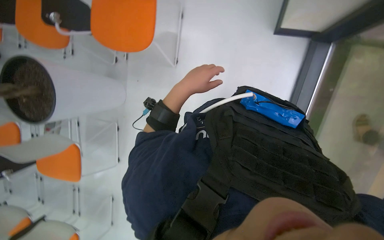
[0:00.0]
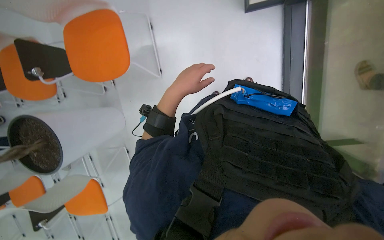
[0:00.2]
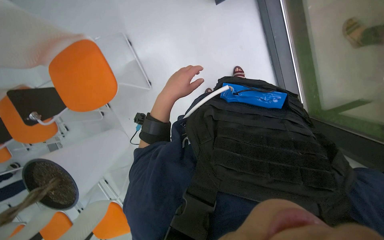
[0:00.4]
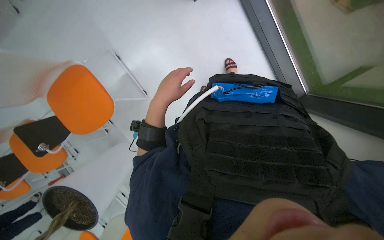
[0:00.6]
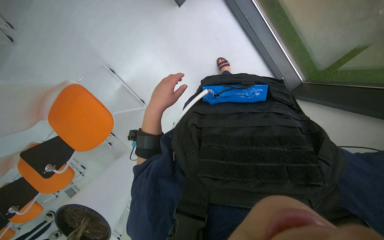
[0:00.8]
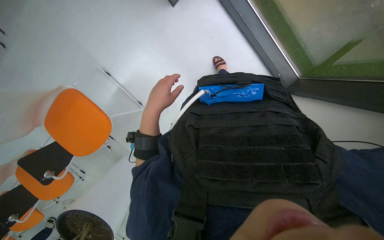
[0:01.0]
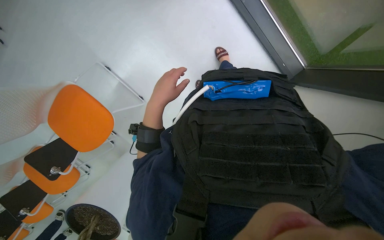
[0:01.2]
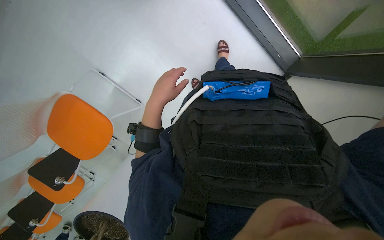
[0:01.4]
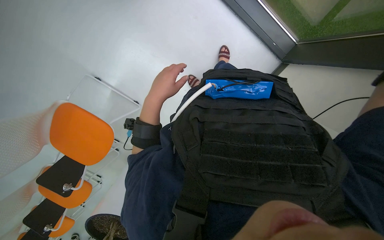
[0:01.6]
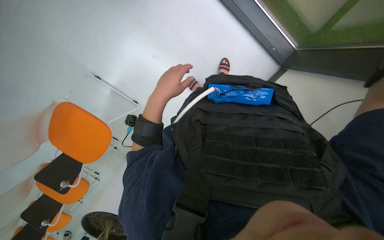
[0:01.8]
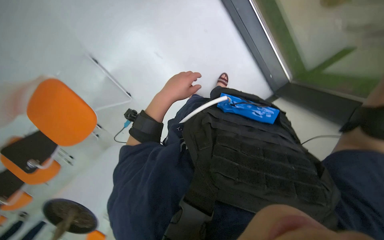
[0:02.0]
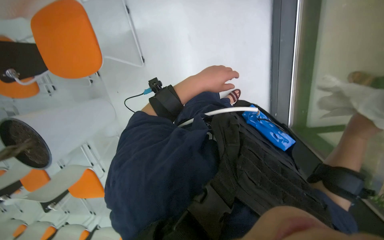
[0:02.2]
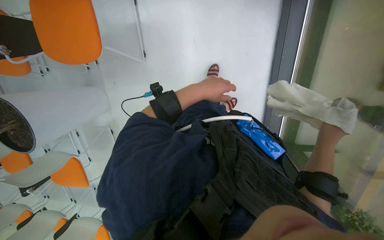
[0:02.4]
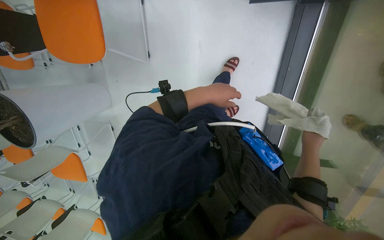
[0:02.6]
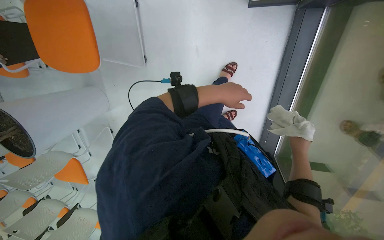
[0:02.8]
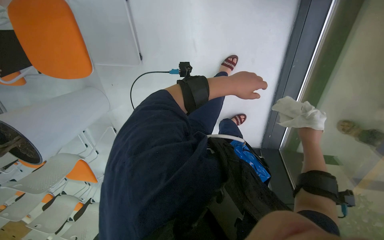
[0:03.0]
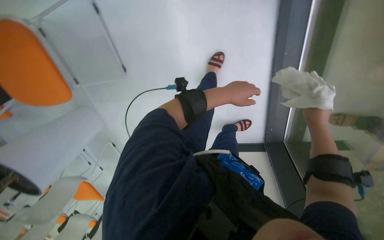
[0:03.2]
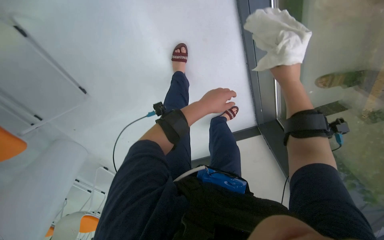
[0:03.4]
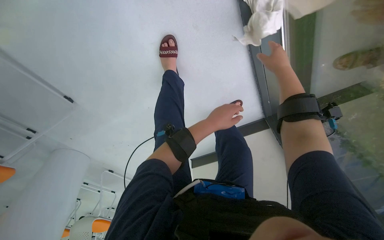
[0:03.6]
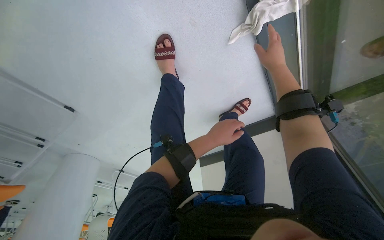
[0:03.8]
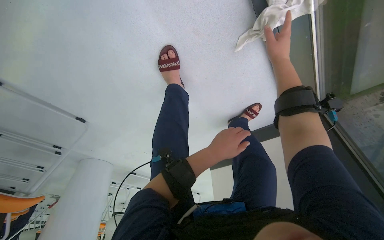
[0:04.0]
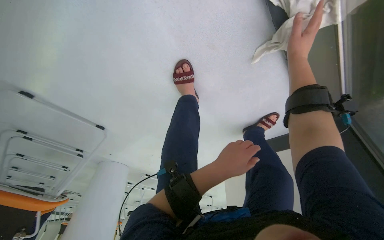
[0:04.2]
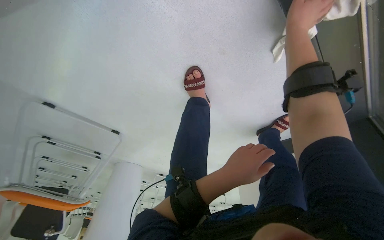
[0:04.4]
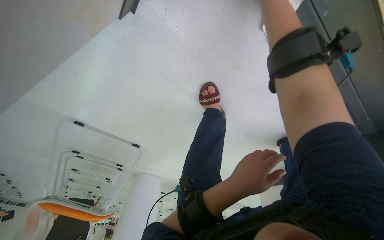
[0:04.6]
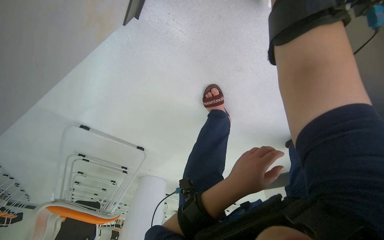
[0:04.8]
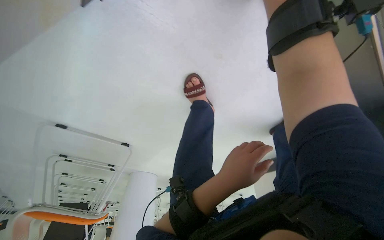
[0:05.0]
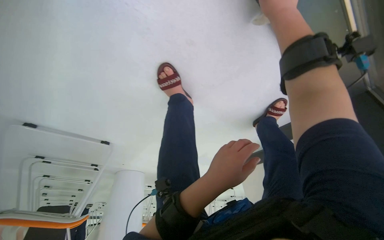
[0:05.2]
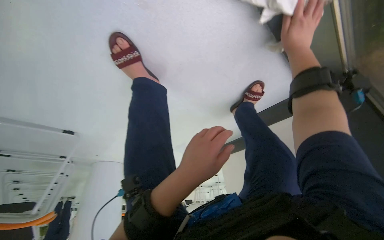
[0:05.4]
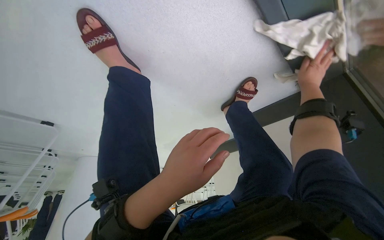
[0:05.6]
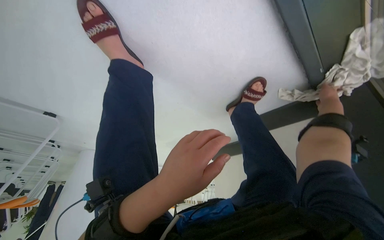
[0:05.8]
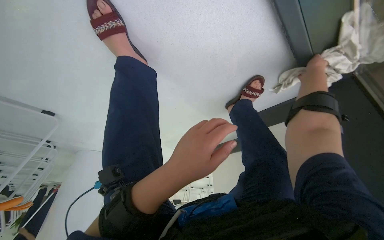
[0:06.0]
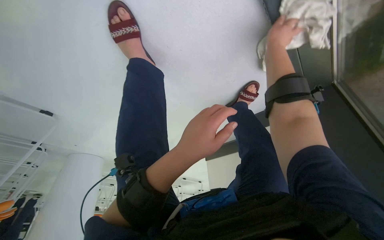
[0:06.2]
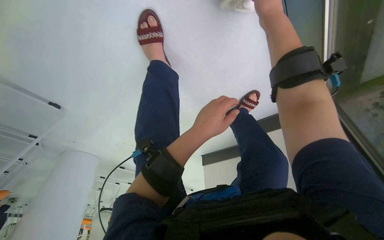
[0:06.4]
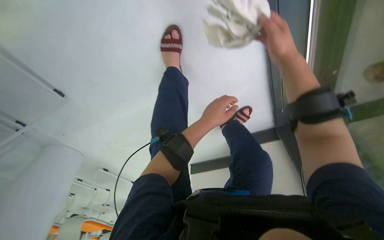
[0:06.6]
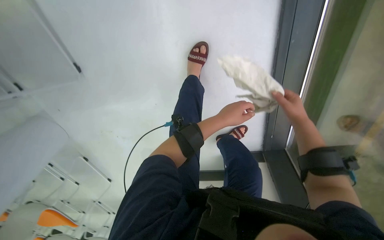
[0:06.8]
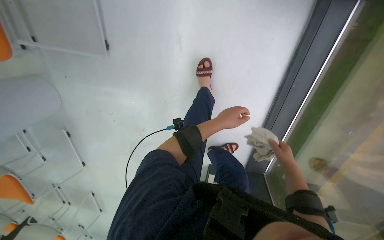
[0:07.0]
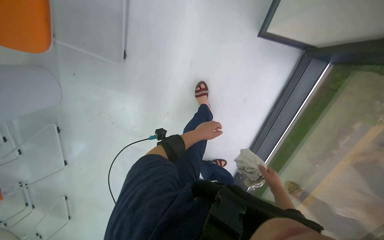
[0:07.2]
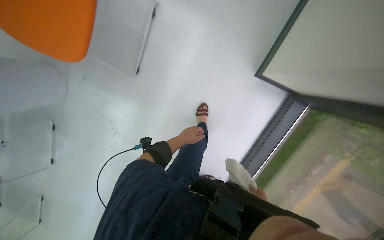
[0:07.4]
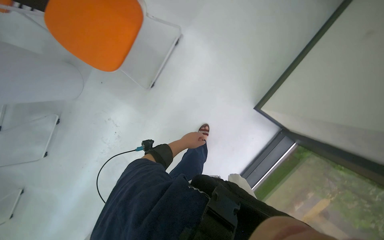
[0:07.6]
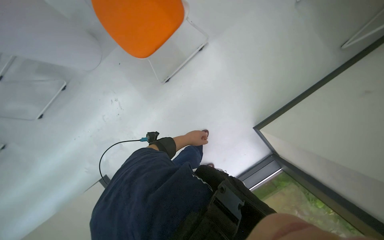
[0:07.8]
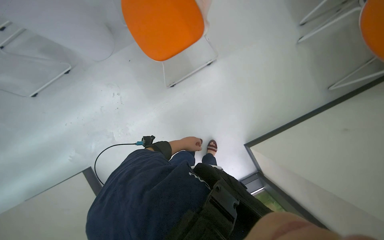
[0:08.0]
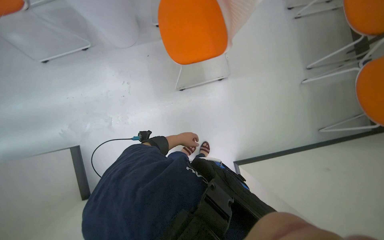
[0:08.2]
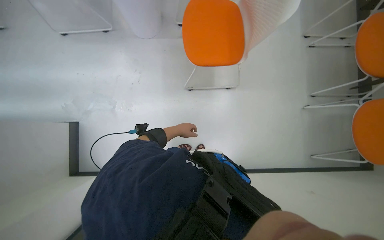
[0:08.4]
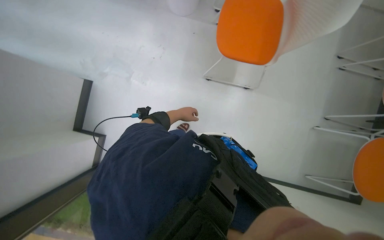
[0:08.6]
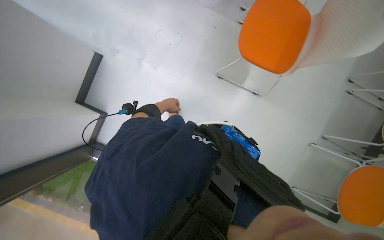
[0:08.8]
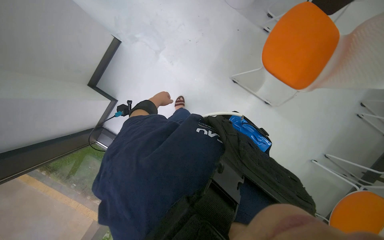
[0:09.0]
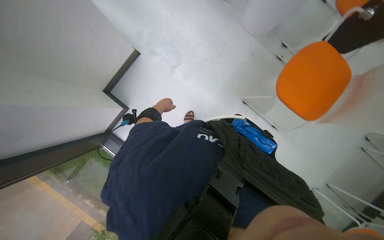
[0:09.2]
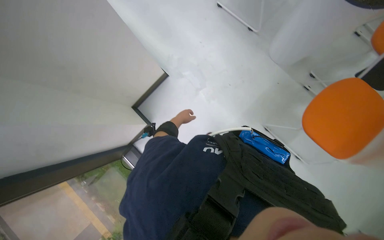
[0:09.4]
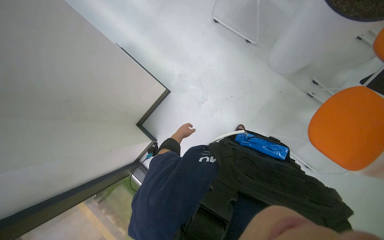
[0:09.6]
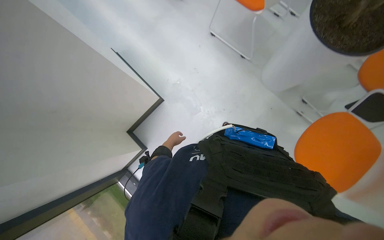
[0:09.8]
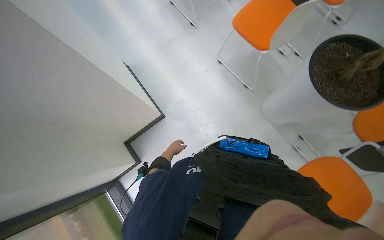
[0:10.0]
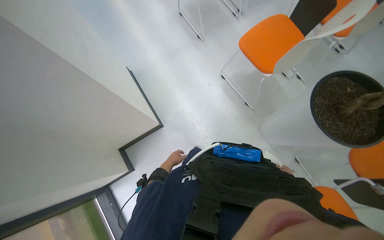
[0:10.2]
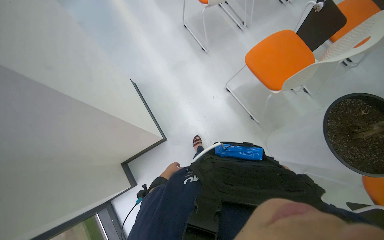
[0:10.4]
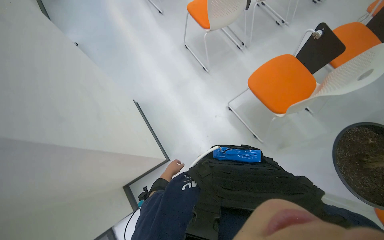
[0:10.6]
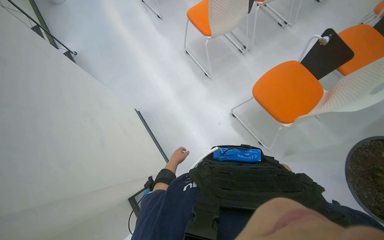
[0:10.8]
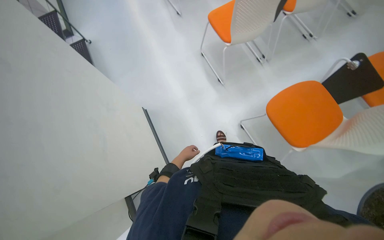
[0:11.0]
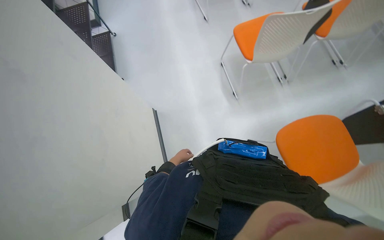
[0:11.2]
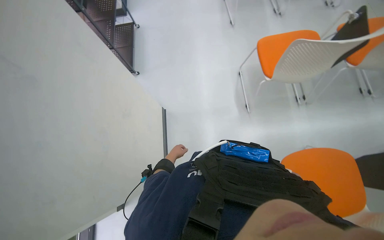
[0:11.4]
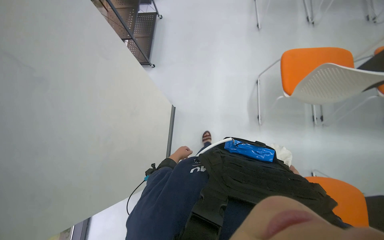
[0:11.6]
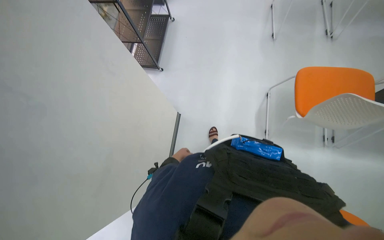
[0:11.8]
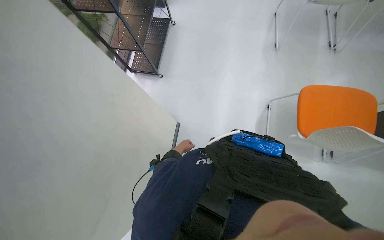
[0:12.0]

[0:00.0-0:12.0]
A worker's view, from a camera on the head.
Job: wiping surfaces.
The whole recording: Wiping window frame. The worker wipes the window frame with a white cloth.
0:00.0 to 0:01.6: The scene turns roughly 65 degrees counterclockwise in the picture.
0:01.6 to 0:03.0: The view pans to the right by about 15 degrees. Everything in view rotates some 50 degrees clockwise.
0:03.0 to 0:04.4: The view pans to the left by about 20 degrees. The right hand is displaced up the picture by about 50 cm.
0:04.4 to 0:06.0: The right hand moves to the right and farther from the camera, some 50 cm.
0:06.0 to 0:07.6: The camera travels approximately 80 cm. The camera sweeps to the right, by roughly 35 degrees. The view tilts some 35 degrees upward. Everything in view rotates approximately 55 degrees clockwise.
0:07.6 to 0:09.0: The camera travels about 40 cm. The scene turns approximately 90 degrees clockwise in the picture.
0:09.0 to 0:10.4: The camera is carried approximately 60 cm. The camera pitches upward, by about 20 degrees. The scene turns roughly 25 degrees clockwise in the picture.
0:10.4 to 0:12.0: The camera is carried roughly 80 cm. The head rotates some 45 degrees to the left.

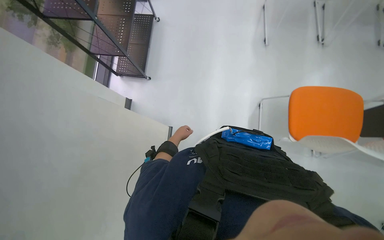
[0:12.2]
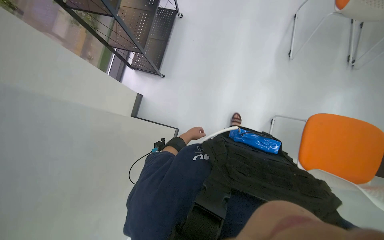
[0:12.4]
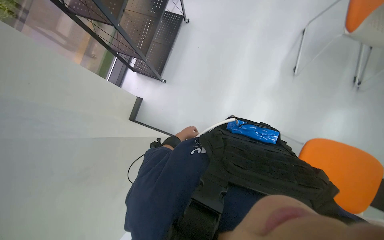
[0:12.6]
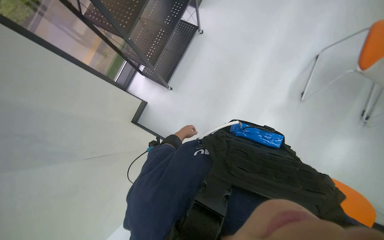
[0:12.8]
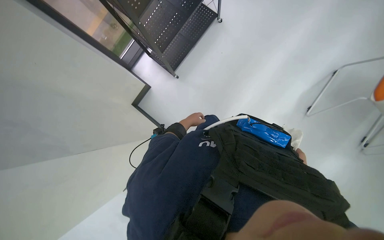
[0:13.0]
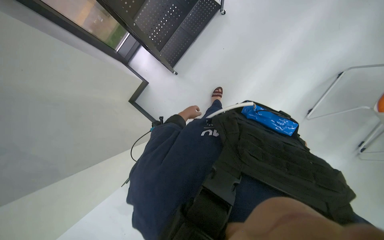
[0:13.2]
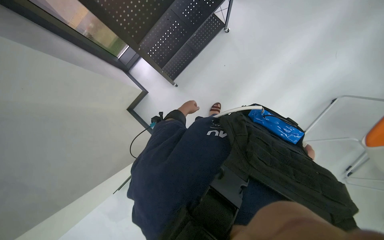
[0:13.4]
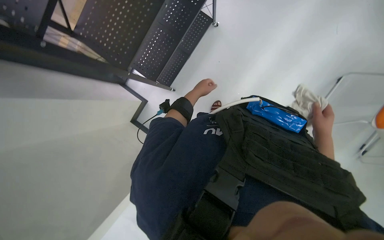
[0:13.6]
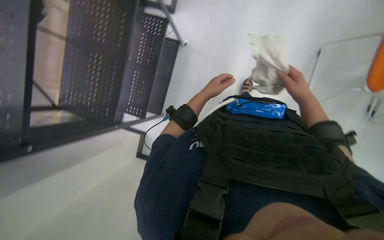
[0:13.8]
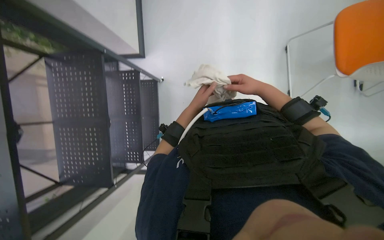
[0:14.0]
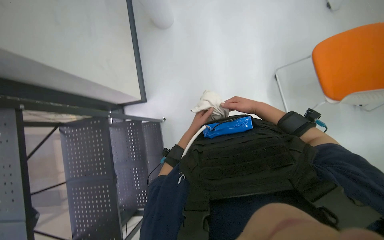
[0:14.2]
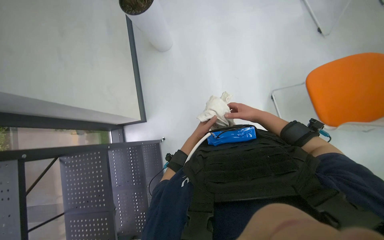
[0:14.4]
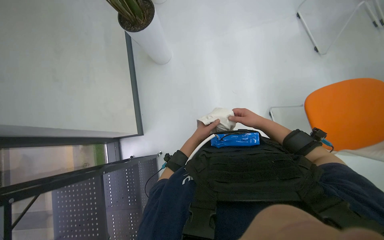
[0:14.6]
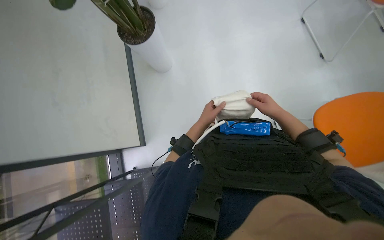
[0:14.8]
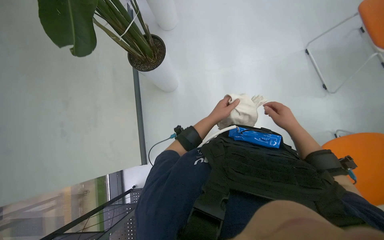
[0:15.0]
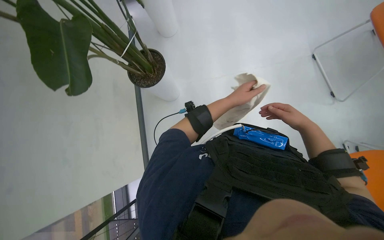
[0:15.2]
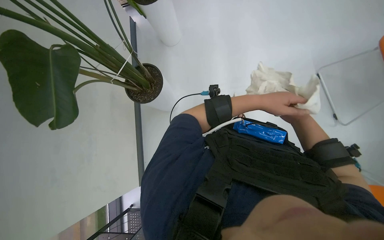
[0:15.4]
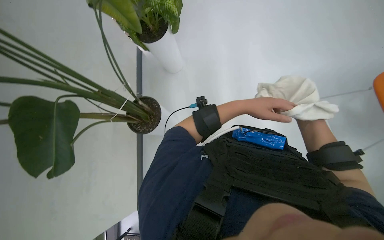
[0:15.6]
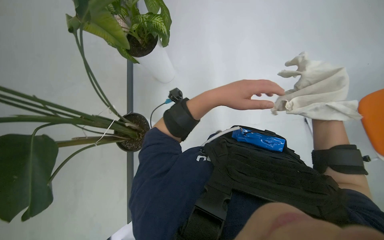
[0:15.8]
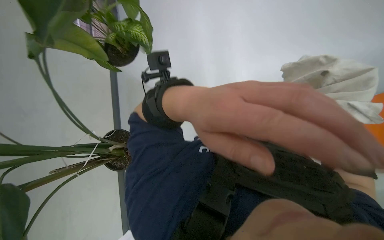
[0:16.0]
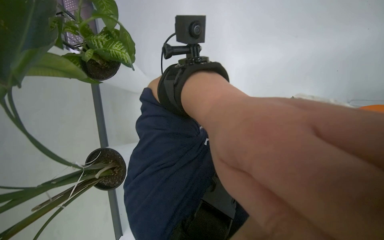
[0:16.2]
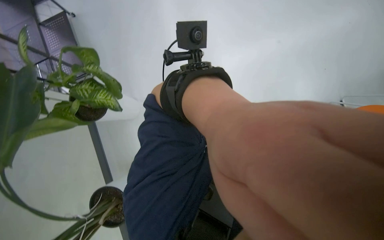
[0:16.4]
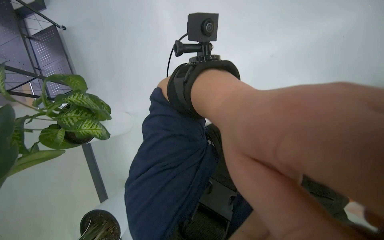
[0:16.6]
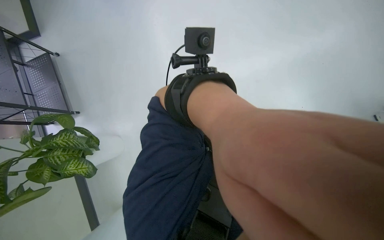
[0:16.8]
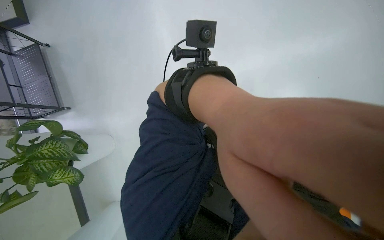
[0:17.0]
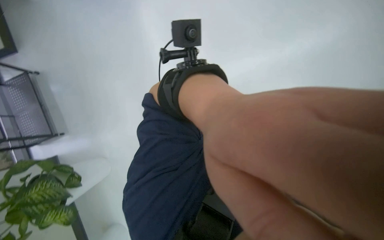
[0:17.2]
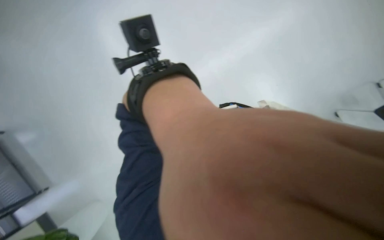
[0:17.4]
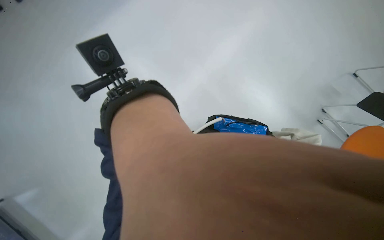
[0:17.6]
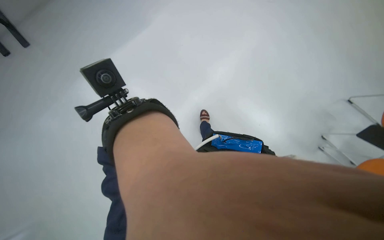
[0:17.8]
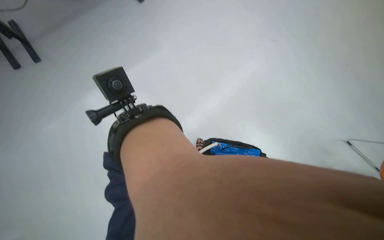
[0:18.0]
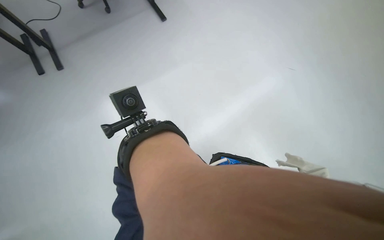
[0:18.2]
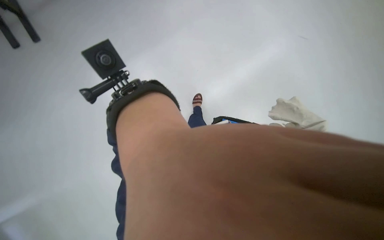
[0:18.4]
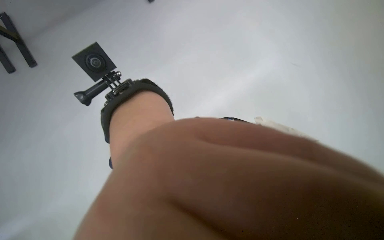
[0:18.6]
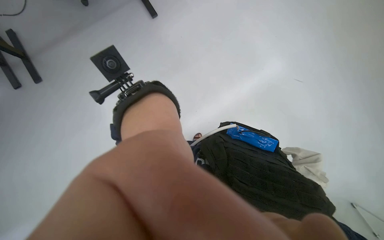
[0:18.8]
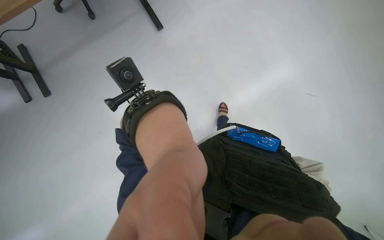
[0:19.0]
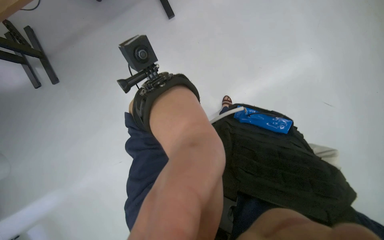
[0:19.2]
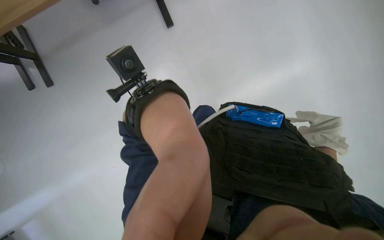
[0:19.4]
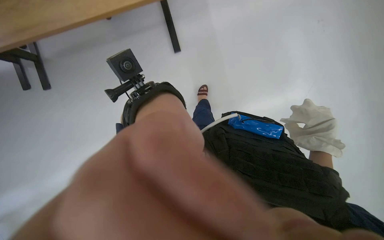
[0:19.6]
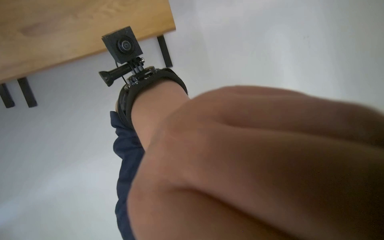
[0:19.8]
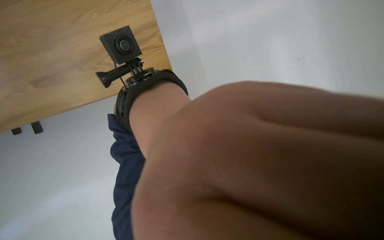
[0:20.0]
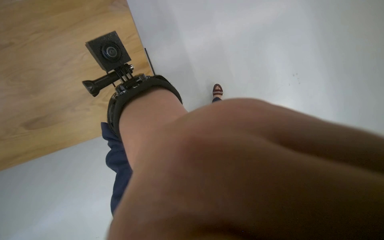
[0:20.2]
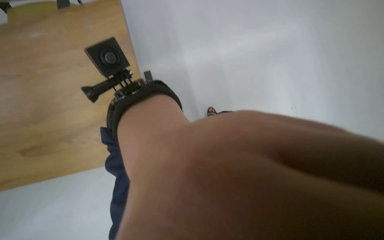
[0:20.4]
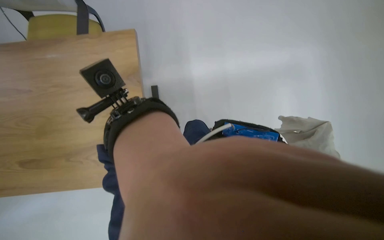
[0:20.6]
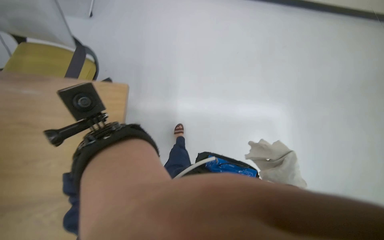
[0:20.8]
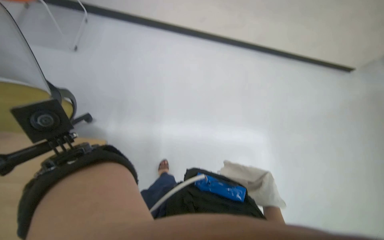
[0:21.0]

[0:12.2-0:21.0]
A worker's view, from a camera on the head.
Job: wiping surfaces.
The whole recording: Wiping window frame. The worker wipes the window frame with a white cloth.
0:12.2 to 0:13.6: The camera is carried approximately 70 cm. The wearer looks about 15 degrees further downward. The scene rotates clockwise by about 35 degrees.
0:13.6 to 0:15.2: The wearer looks roughly 15 degrees further upward. The left hand heads to the right, covering about 10 cm, and travels down the picture and back again, about 10 cm each way, while the right hand moves about 15 cm to the left and comes back.
0:15.2 to 0:16.6: The head travels some 90 cm.
0:16.6 to 0:18.0: The view tips upward by approximately 15 degrees.
0:19.6 to 0:21.0: The view tilts roughly 15 degrees upward.
